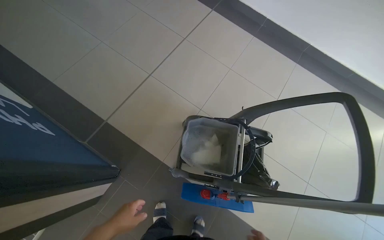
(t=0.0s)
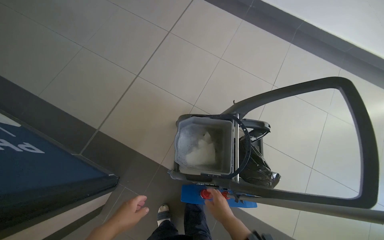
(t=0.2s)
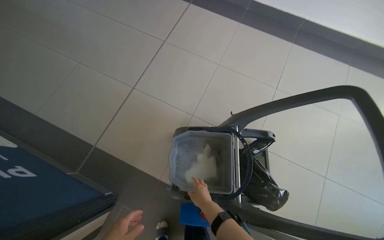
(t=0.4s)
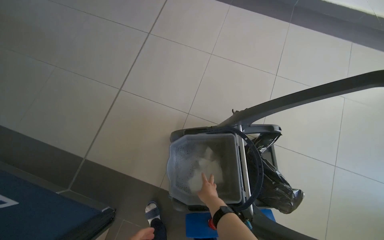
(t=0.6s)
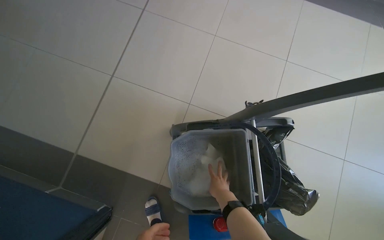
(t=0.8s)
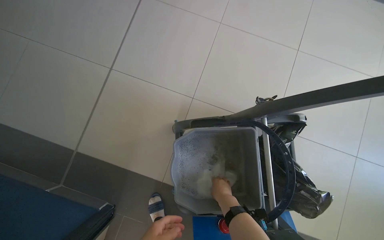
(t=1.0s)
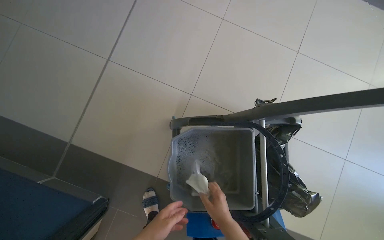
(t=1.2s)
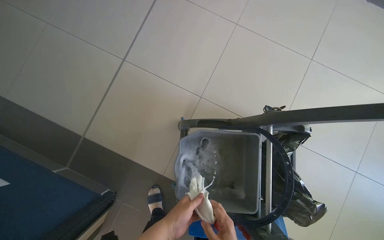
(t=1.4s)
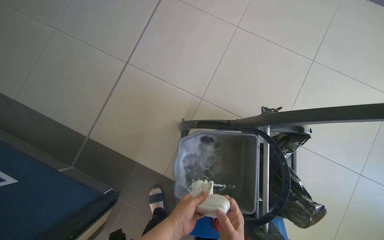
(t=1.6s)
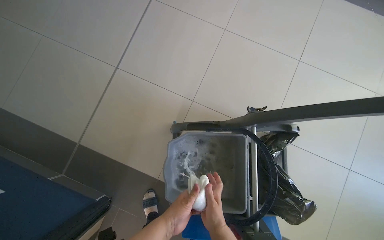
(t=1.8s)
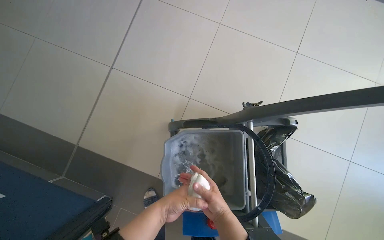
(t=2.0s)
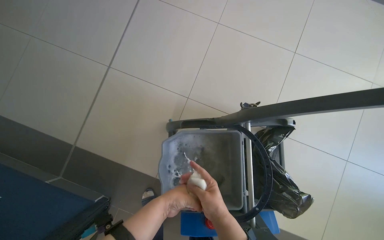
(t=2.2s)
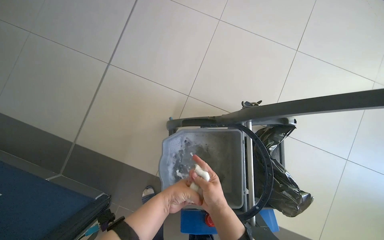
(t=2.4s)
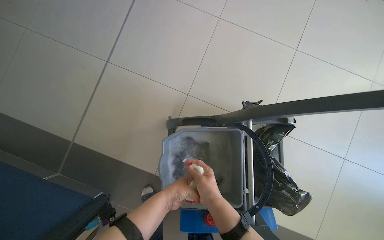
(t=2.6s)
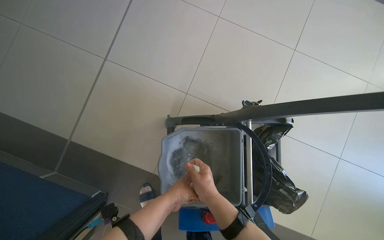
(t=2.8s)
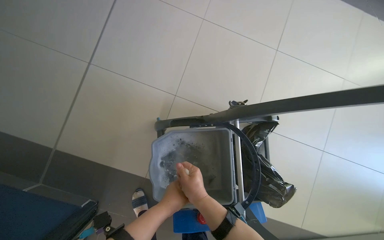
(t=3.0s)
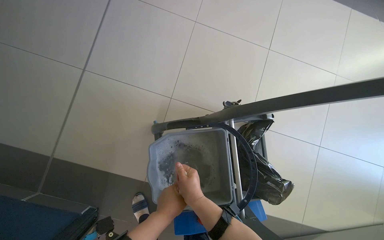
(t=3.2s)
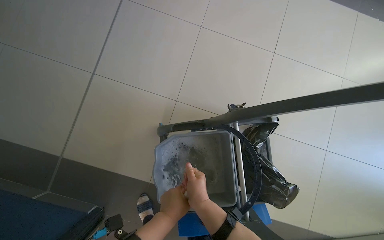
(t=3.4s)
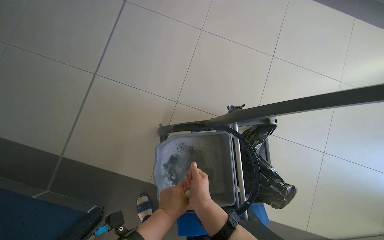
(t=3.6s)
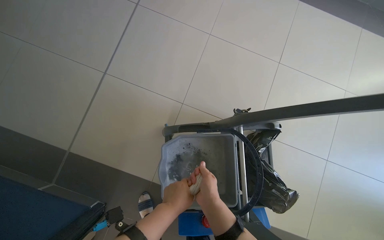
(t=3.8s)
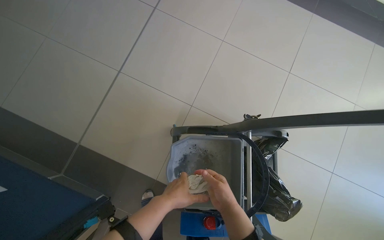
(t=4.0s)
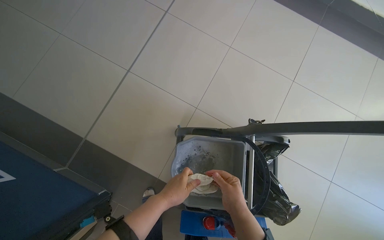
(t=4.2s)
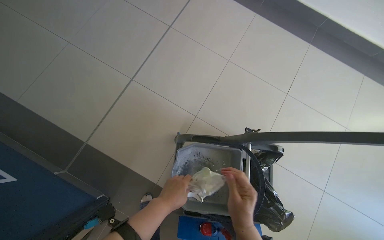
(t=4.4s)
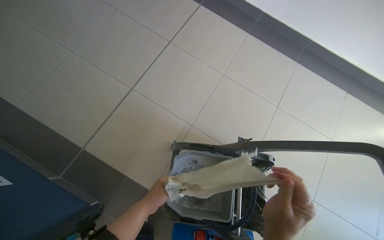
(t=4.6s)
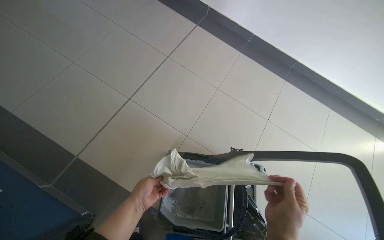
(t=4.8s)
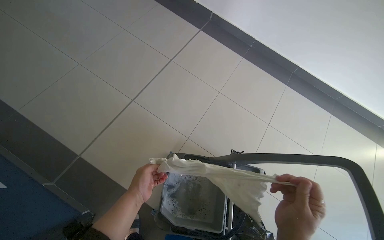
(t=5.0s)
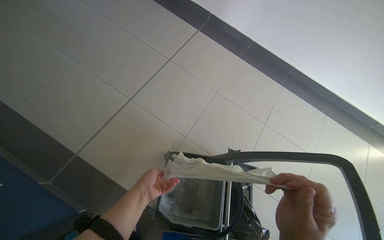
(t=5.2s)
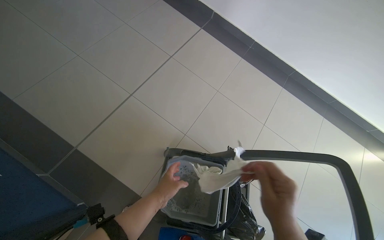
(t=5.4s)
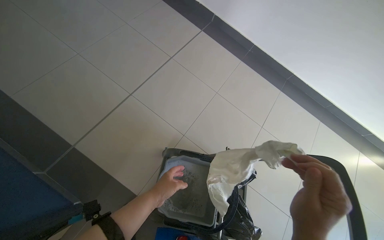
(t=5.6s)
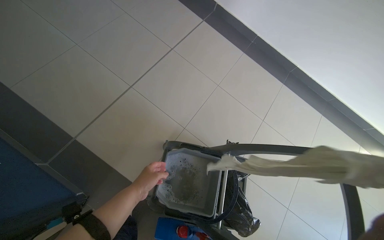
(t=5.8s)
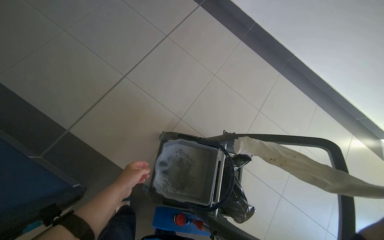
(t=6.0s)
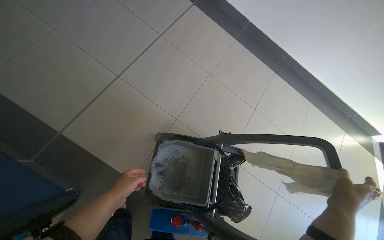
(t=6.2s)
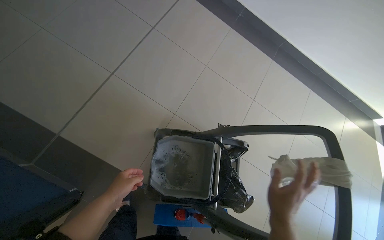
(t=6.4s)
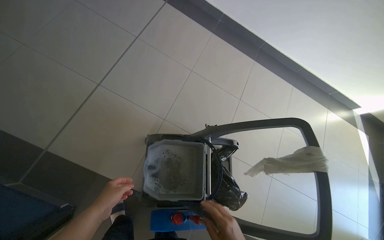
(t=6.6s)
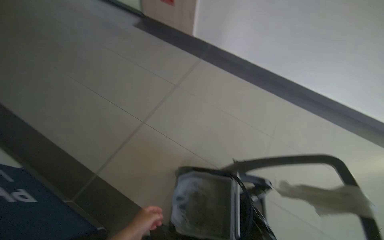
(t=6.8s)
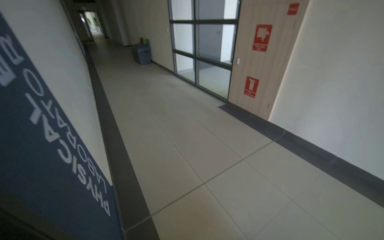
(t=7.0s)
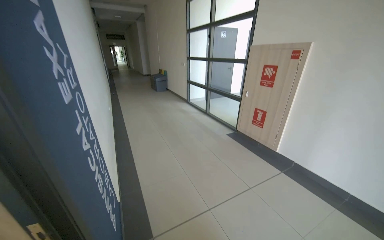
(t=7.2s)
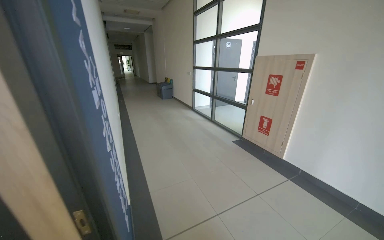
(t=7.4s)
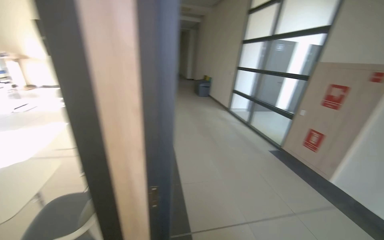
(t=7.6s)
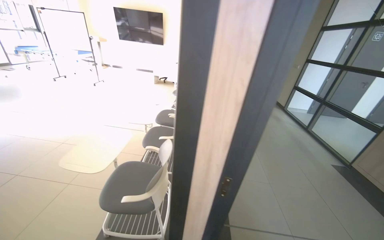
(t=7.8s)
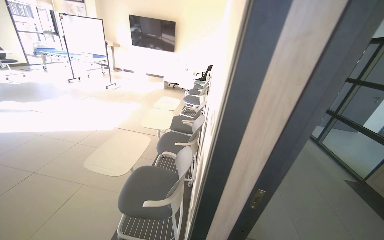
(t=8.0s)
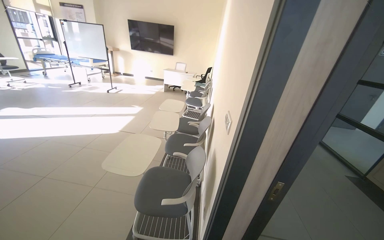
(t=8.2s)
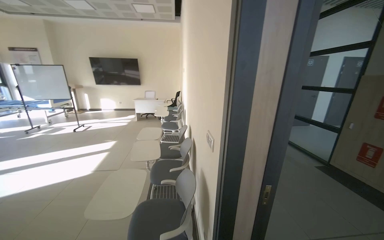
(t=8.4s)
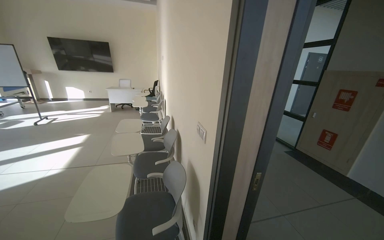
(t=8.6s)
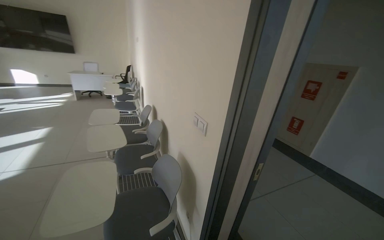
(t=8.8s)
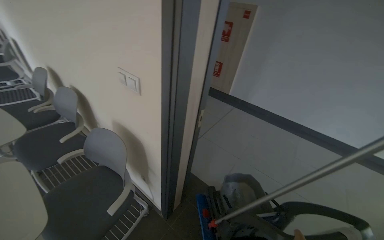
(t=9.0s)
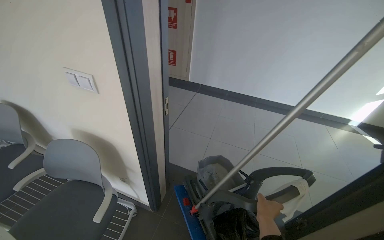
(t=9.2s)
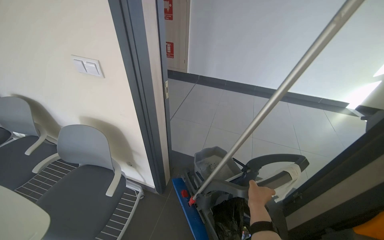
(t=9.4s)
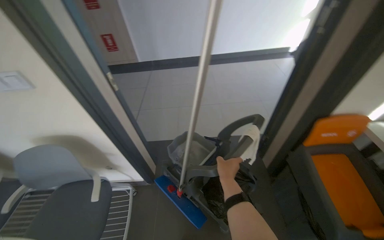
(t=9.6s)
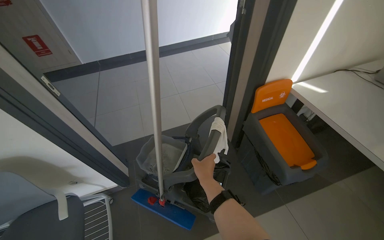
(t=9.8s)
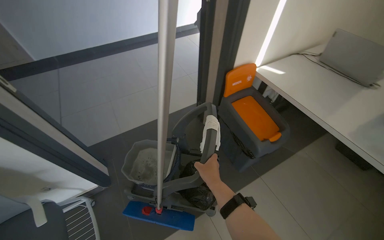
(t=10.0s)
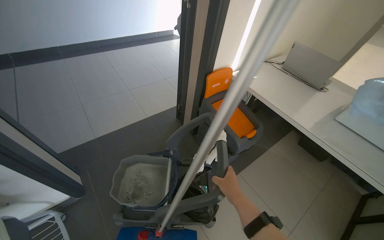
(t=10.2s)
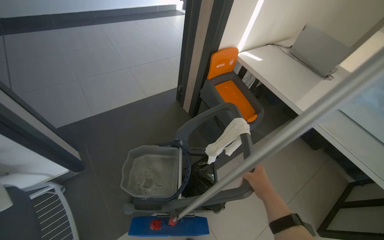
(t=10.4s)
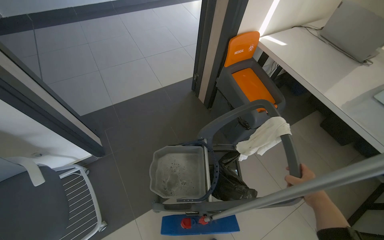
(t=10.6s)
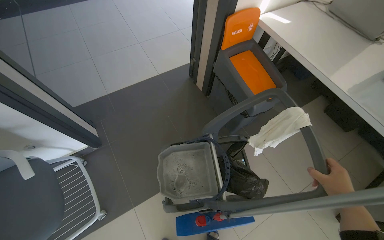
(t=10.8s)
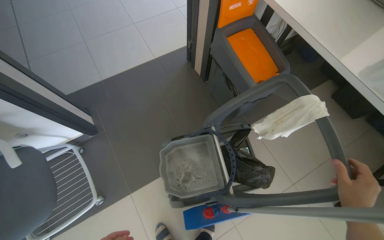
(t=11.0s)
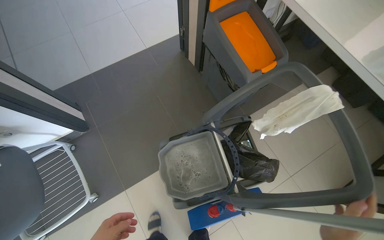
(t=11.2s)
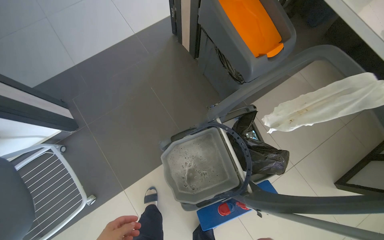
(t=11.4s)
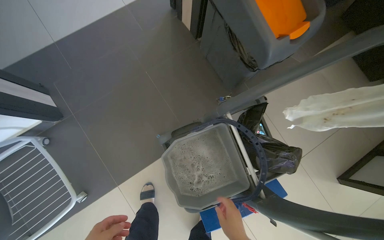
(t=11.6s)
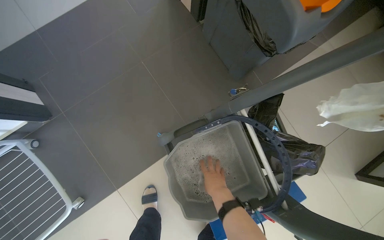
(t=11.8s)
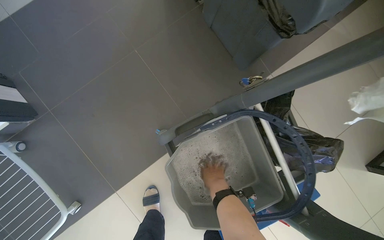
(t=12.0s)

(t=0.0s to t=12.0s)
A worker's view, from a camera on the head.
Job: preparing cleaning supplies.
The whole recording: Preparing mop for cleaning. The worker prepares the mop by wringing out a cloth and attaching it to the mop handle.
t=0.0s - t=1.6s: The head travels approximately 40 cm. The camera pitches downward, by about 15 degrees.
t=4.4s - t=6.0s: The left hand moves left and right over approximately 15 cm, changing direction 2 times.
t=6.0s - t=7.6s: The wearer moves some 60 cm. The wearer's head swings about 50 degrees to the left. The wearer looks approximately 50 degrees further upward.
t=7.6s - t=9.0s: The wearer moves some 60 cm. The head rotates approximately 40 degrees to the right. The wearer looks some 20 degrees further downward.
t=9.0s - t=10.4s: The wearer's head swings about 75 degrees to the right. The view tips downward by about 20 degrees.
t=10.4s - t=12.0s: The camera is carried about 60 cm. The camera pitches downward, by roughly 35 degrees.

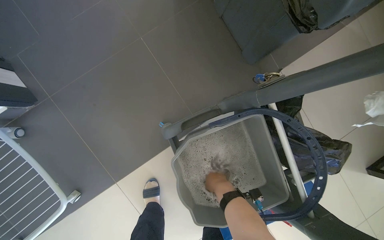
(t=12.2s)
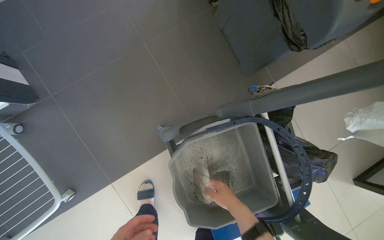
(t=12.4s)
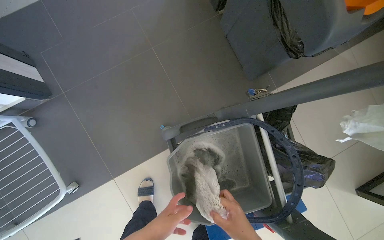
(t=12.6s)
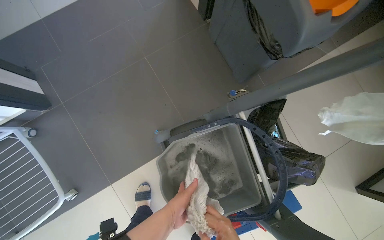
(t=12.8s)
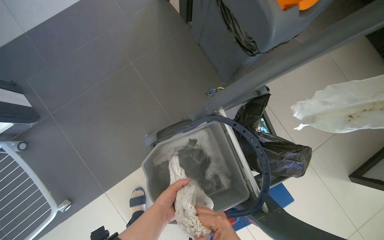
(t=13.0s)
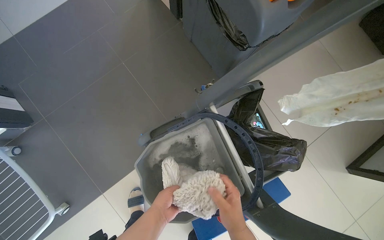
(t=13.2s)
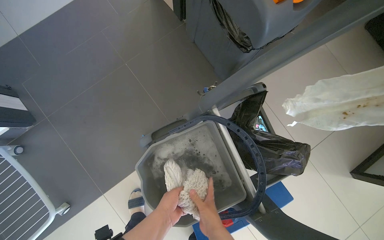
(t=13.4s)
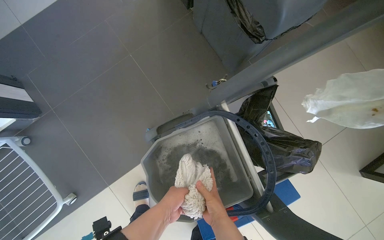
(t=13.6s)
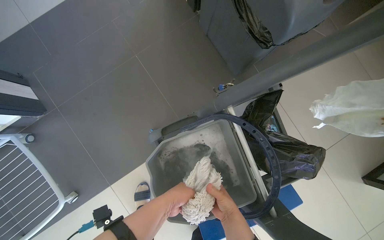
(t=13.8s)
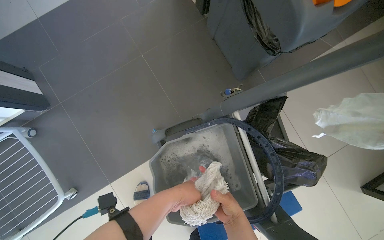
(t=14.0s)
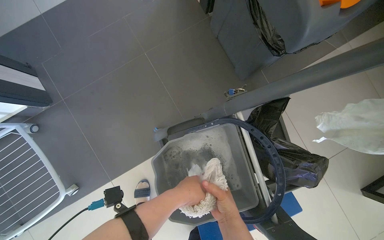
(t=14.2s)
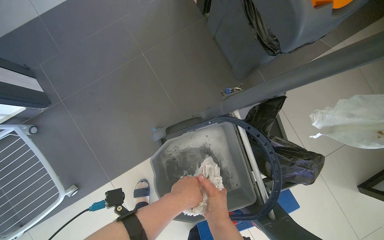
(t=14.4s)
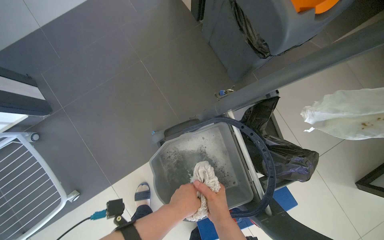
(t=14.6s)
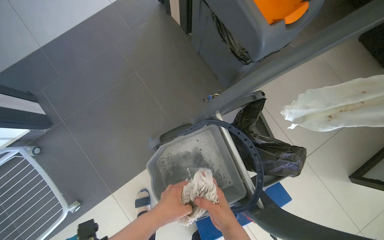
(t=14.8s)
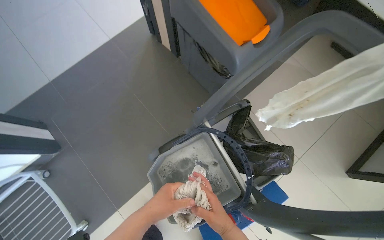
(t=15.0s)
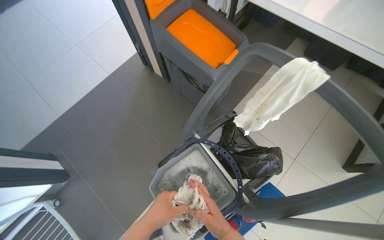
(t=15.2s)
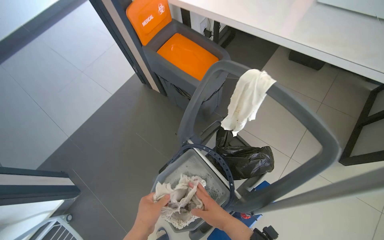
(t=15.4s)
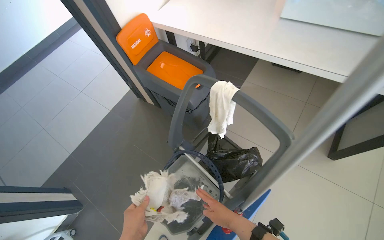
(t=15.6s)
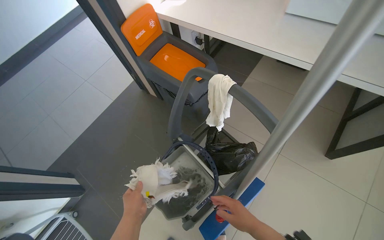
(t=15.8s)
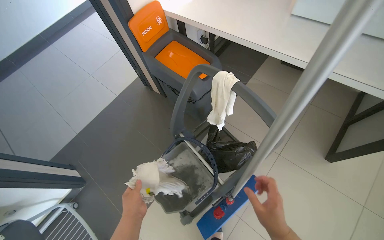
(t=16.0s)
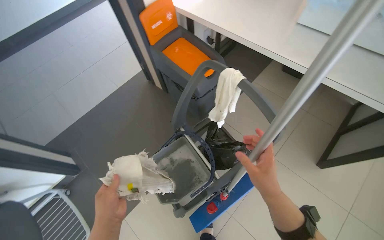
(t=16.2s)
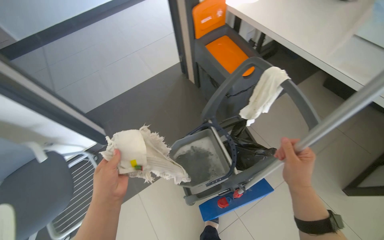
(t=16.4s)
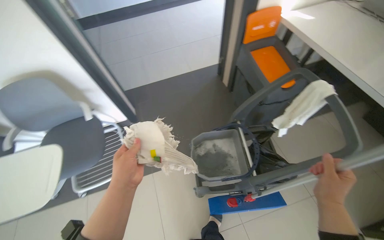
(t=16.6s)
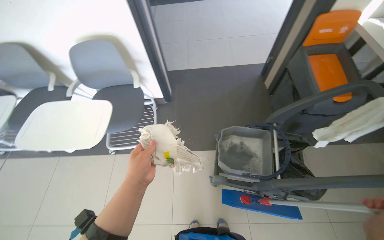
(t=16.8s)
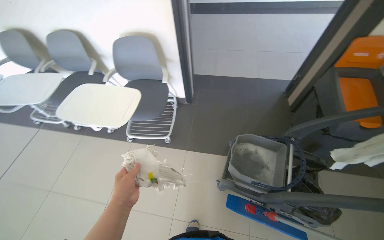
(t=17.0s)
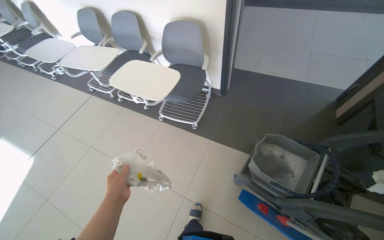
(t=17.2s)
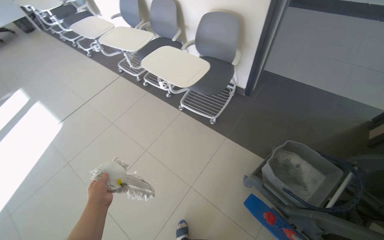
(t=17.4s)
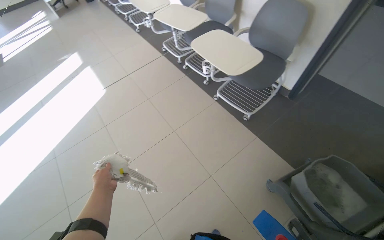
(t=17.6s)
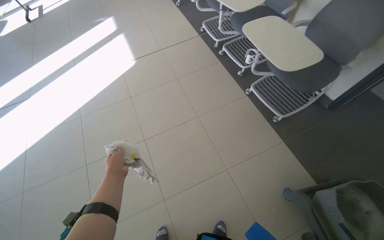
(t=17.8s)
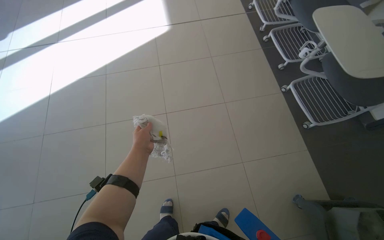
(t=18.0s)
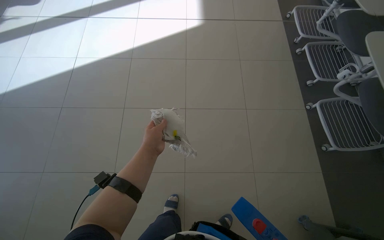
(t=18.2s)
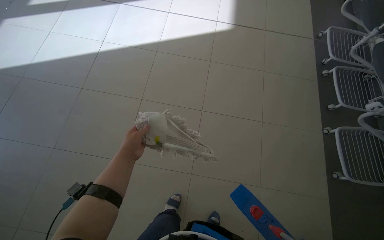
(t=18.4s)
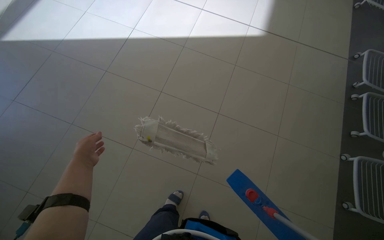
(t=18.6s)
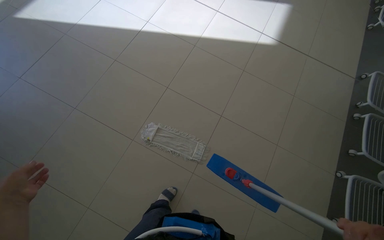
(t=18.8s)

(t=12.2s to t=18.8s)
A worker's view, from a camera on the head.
Job: preparing cleaning supplies.
The whole recording: Preparing mop for cleaning. The worker prepares the mop by wringing out a cloth and attaching it to the mop handle.
t=13.8s - t=15.4s: The camera pitches upward, by roughly 20 degrees.
t=15.4s - t=17.2s: The camera is carried about 60 cm. The head rotates some 80 degrees to the left.
t=17.2s - t=18.8s: The camera travels roughly 60 cm. The wearer's head swings approximately 65 degrees to the left. The camera pitches downward, by about 15 degrees.
